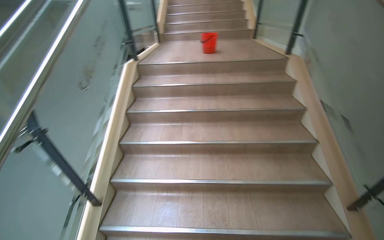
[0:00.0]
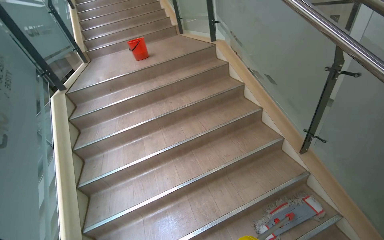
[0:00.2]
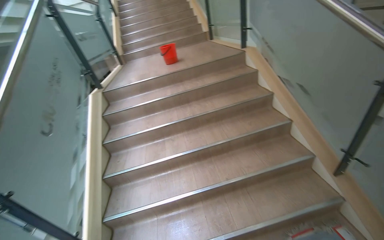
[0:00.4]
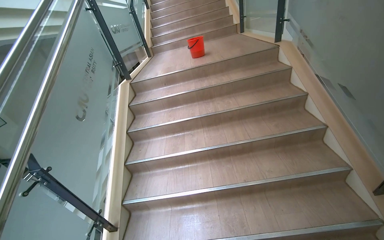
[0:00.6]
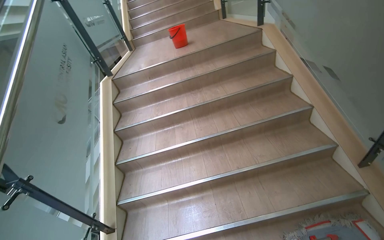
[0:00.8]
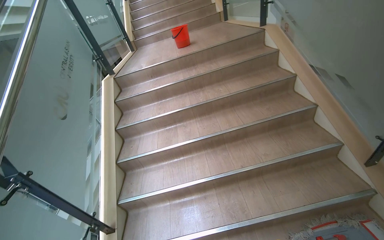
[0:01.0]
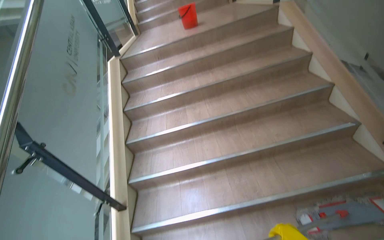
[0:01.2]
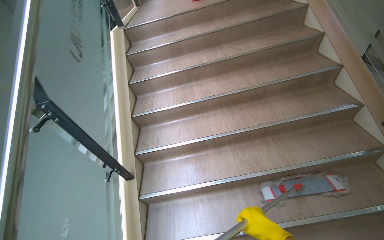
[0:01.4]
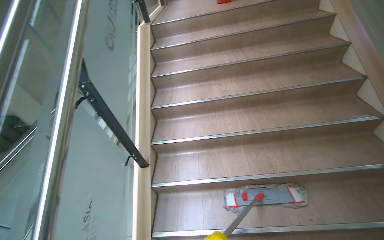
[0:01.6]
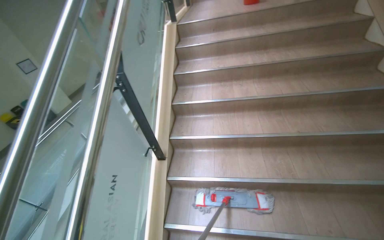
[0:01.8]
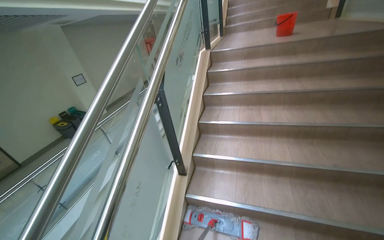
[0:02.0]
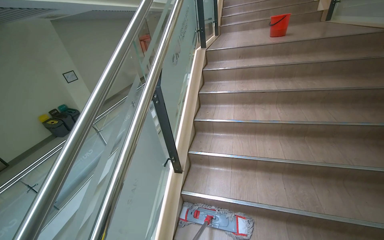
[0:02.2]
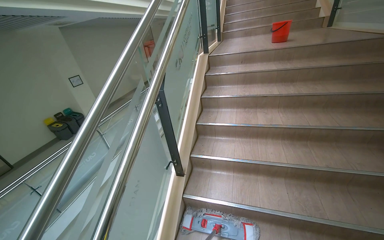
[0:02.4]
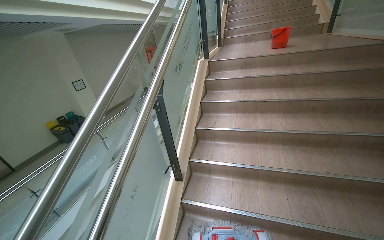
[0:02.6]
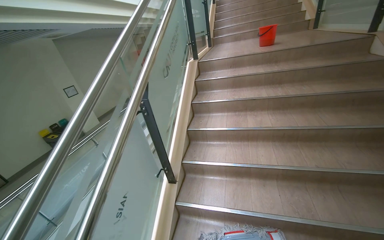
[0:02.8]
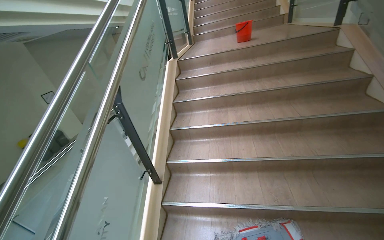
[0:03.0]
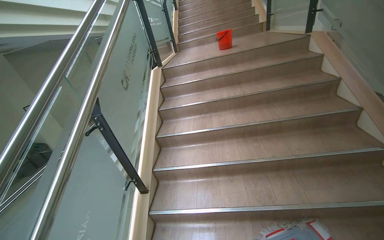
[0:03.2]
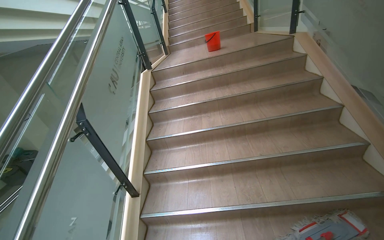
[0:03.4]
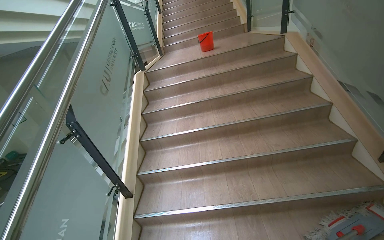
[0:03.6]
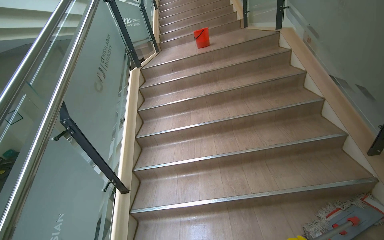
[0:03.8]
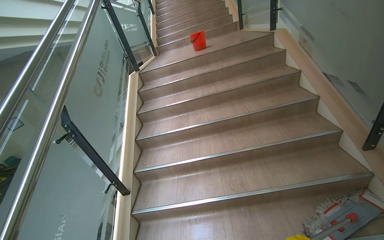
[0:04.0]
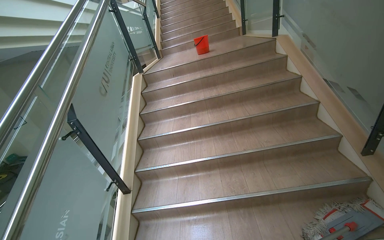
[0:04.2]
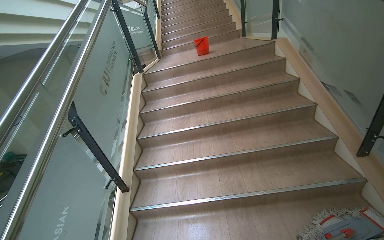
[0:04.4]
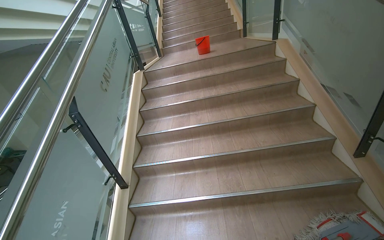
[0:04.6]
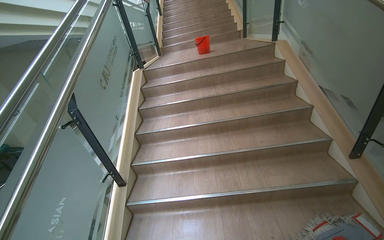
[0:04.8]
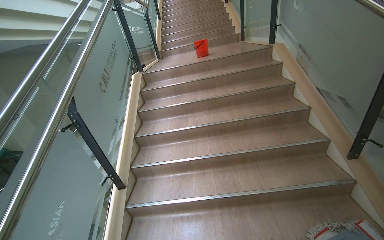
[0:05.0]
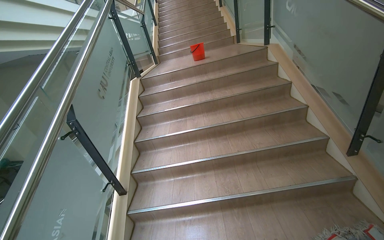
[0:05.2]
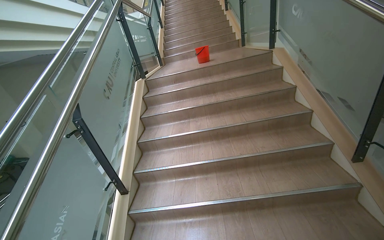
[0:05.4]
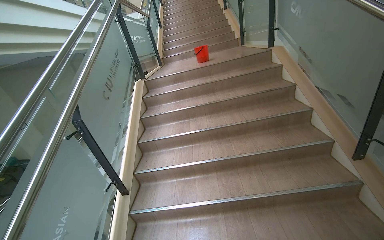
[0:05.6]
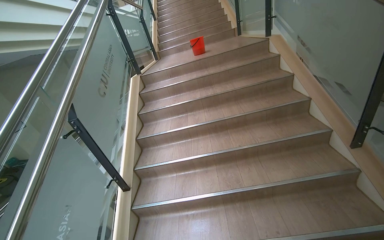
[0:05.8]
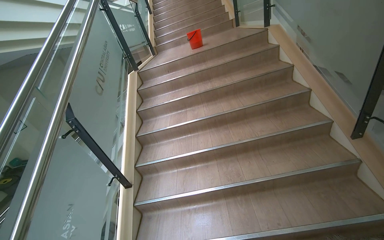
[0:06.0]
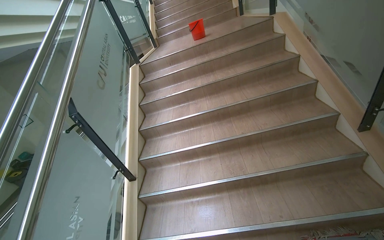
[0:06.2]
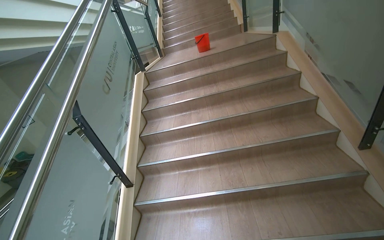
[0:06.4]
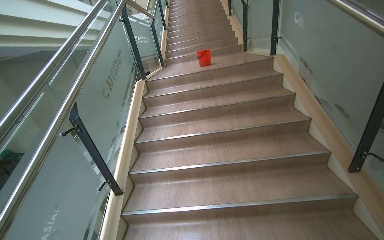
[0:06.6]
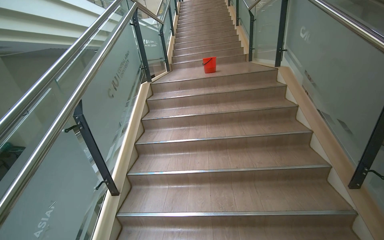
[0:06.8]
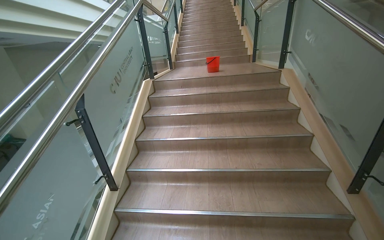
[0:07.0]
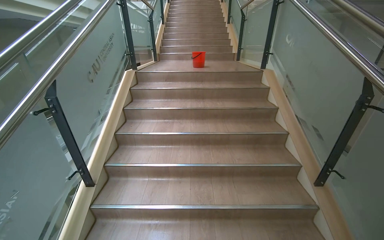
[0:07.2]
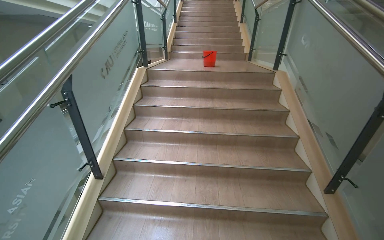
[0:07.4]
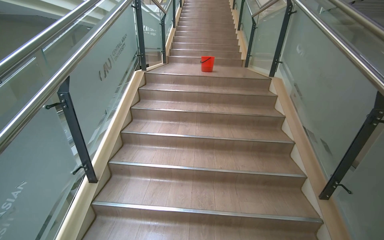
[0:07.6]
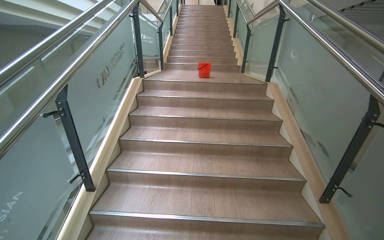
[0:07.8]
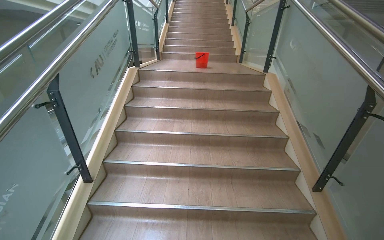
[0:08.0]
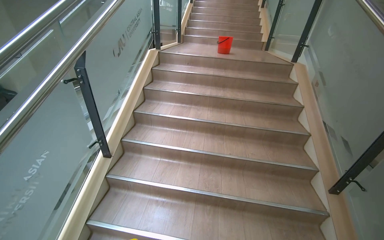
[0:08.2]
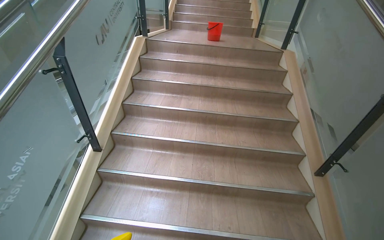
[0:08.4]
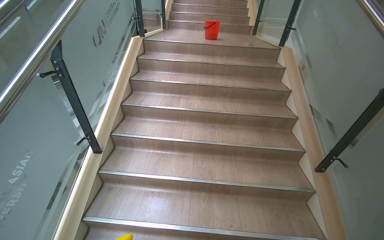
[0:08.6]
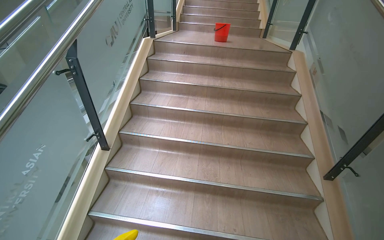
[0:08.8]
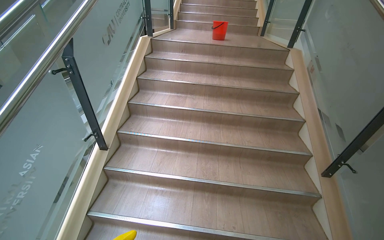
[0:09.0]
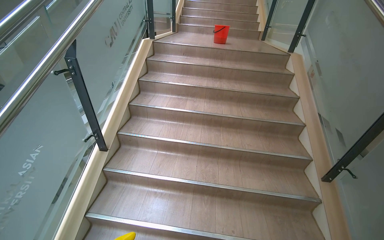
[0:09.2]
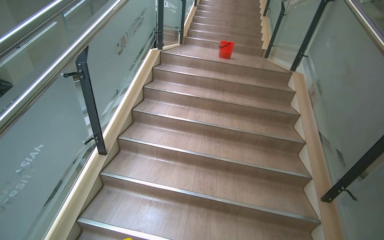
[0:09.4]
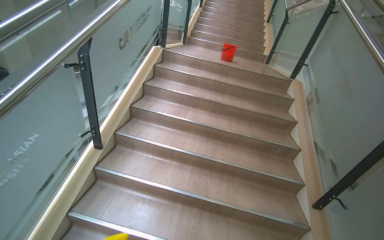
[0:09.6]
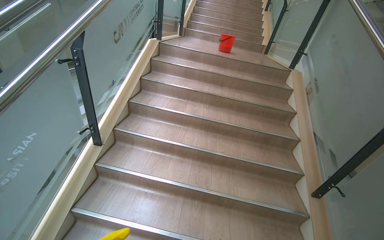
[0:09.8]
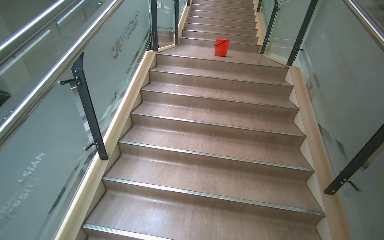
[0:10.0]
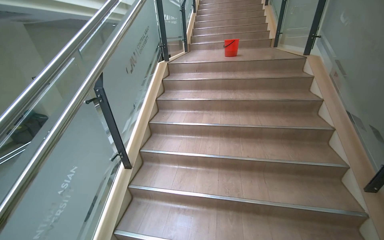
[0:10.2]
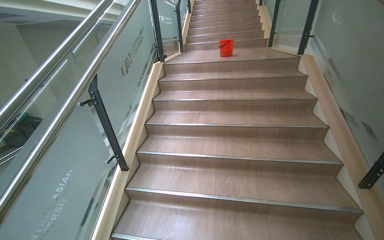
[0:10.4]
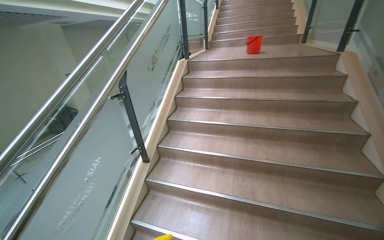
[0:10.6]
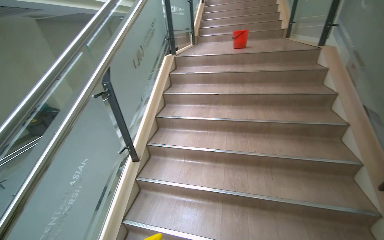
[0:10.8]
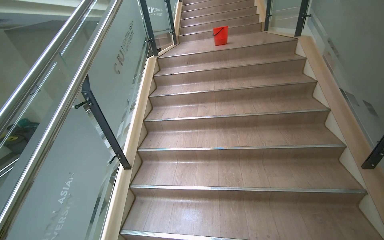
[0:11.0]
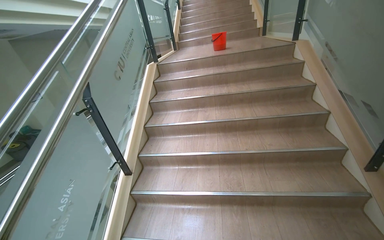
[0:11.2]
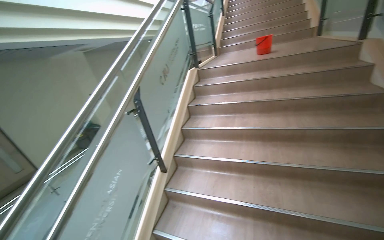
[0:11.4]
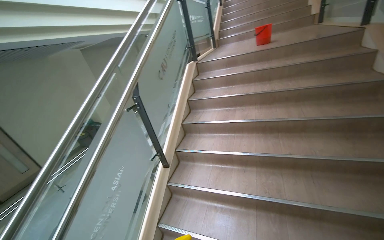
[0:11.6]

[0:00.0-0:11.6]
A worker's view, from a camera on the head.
Job: mopping floor.
The whole recording: Mopping stairs. The worker mops the stairs, moving upwards step by step.
0:01.4 to 0:02.8: The head rotates about 20 degrees to the left.

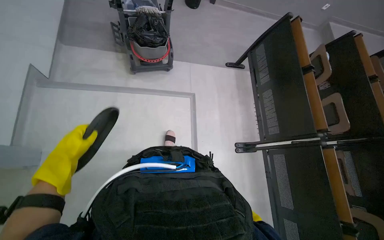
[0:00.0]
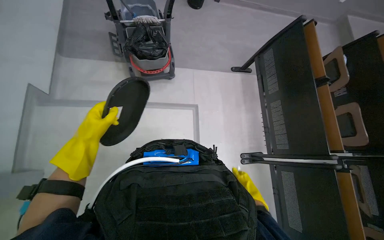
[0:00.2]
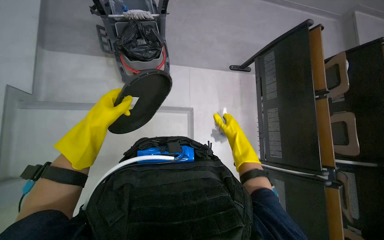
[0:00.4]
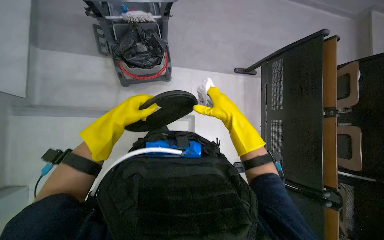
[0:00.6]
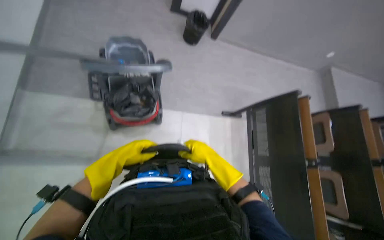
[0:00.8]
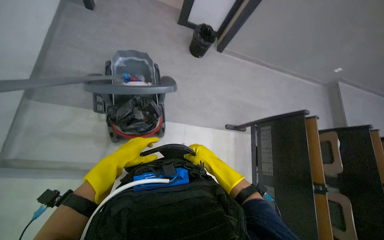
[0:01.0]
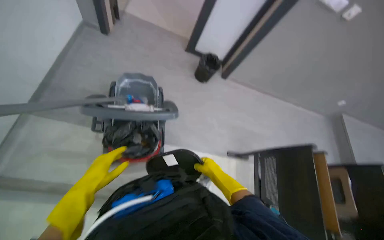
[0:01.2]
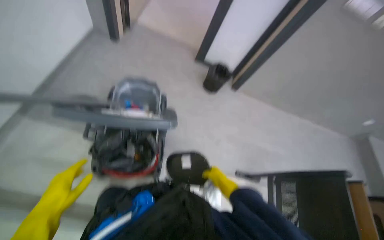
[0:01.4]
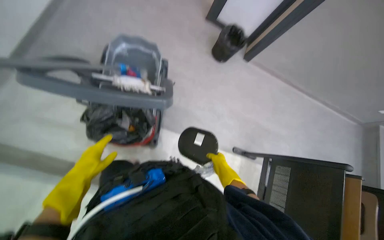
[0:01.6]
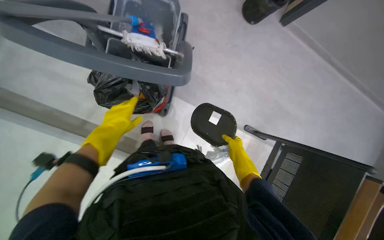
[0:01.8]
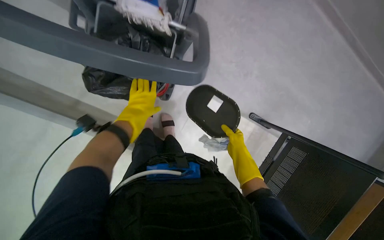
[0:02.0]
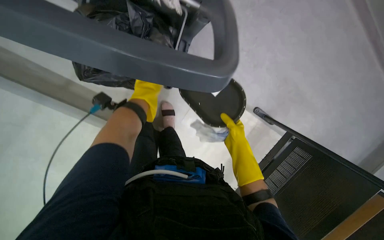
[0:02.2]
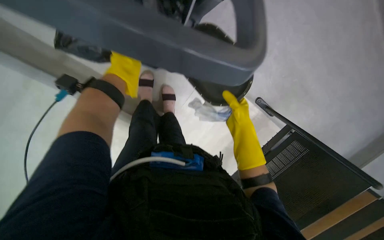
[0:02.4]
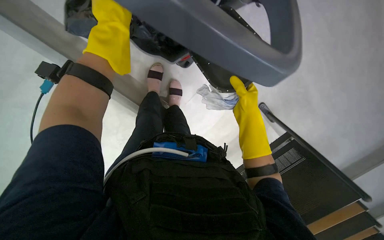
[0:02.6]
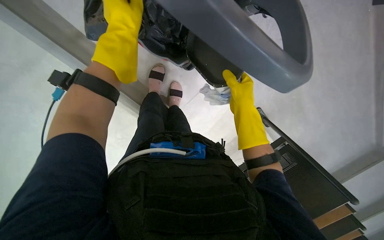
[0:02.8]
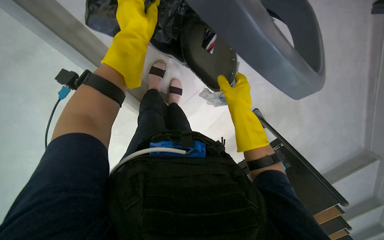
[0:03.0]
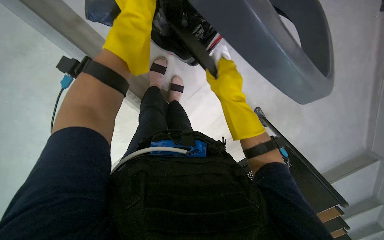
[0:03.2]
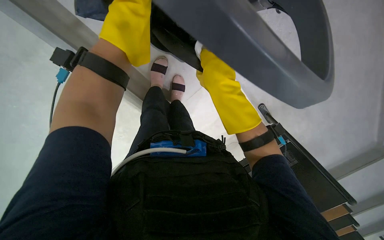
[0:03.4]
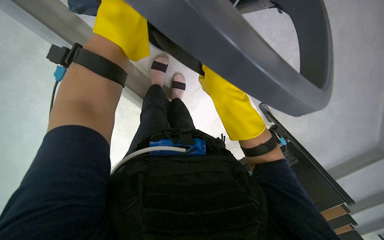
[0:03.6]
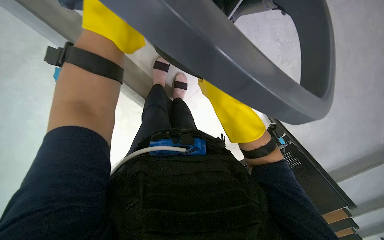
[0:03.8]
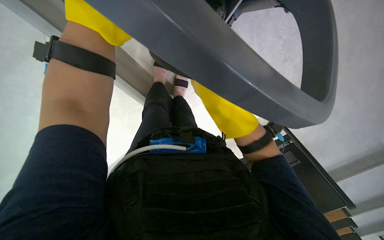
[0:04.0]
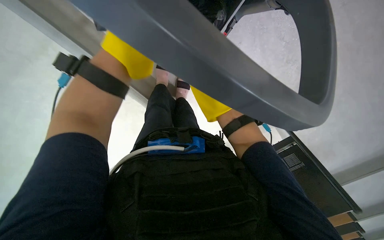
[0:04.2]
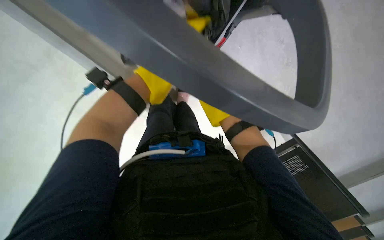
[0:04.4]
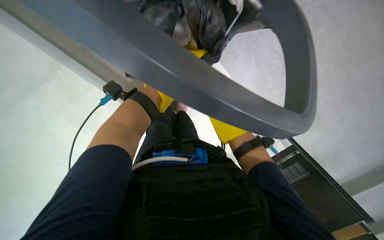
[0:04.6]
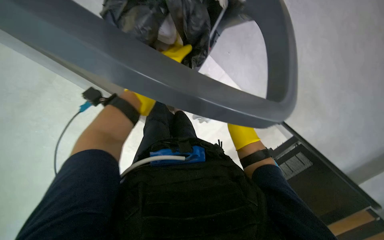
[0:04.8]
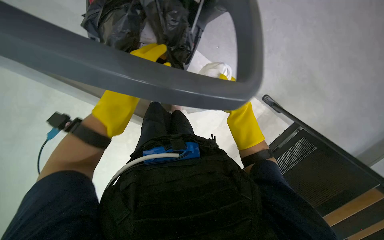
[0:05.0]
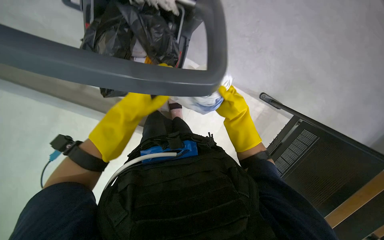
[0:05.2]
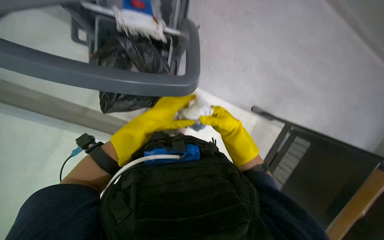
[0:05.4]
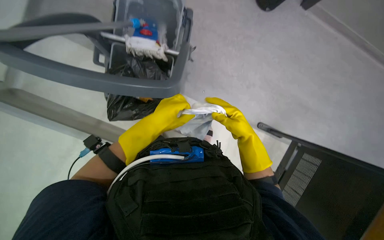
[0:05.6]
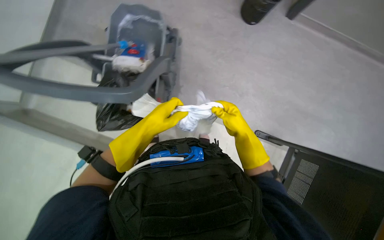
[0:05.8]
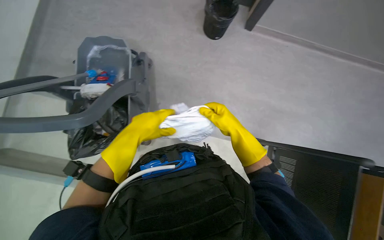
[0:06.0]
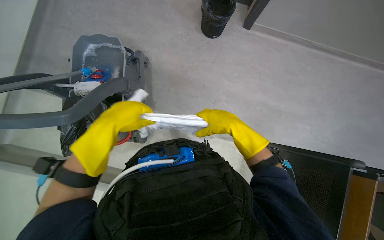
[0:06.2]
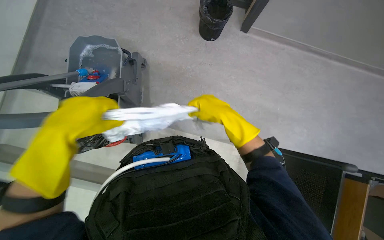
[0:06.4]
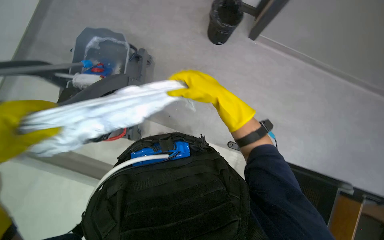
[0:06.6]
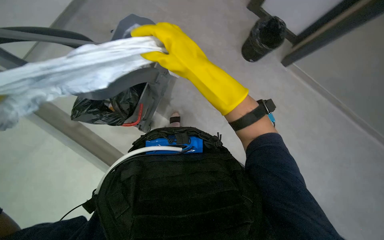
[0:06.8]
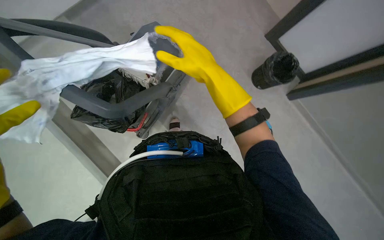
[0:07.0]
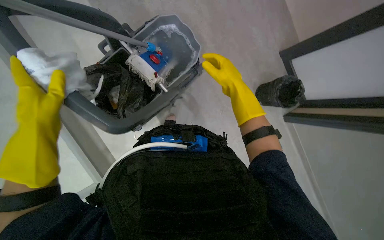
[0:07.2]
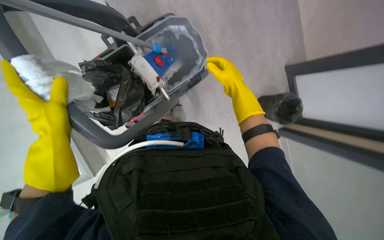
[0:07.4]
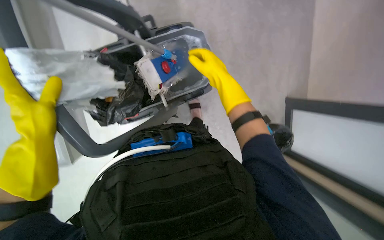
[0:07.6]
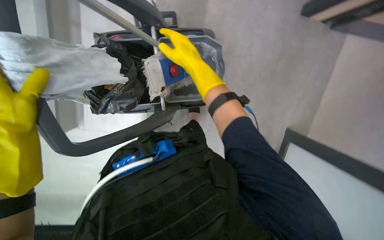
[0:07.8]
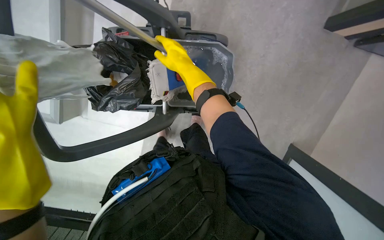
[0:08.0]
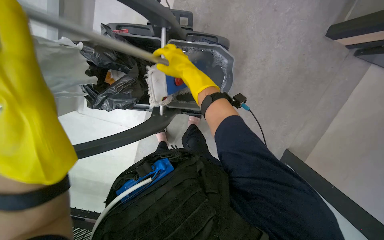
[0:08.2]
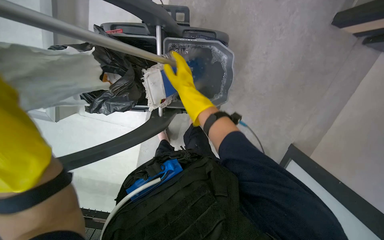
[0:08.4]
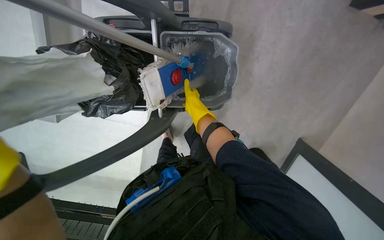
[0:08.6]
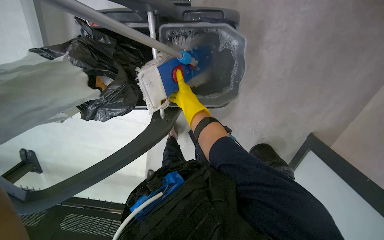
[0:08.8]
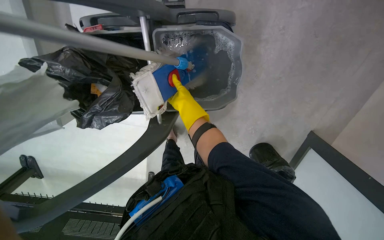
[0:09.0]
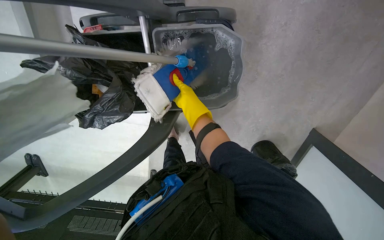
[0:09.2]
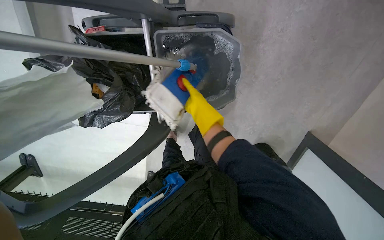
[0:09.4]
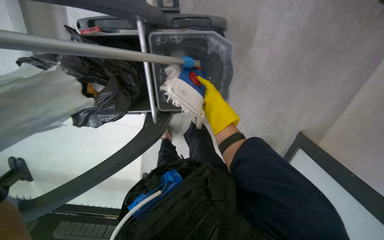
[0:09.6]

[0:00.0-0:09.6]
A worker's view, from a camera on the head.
Job: preparing cleaning supplies.
The whole recording: Preparing mop for mopping. The worker prepares the mop by changing and wetting the mop head.
0:00.0 to 0:01.6: The head travels about 80 cm.
0:01.6 to 0:03.2: The view tilts roughly 35 degrees downward. The scene rotates clockwise by about 30 degrees.
0:03.2 to 0:04.8: The right hand heads farther from the camera, down the picture and to the right, covering about 20 cm.
0:04.8 to 0:06.4: The head travels to the right, roughly 50 cm. The view tilts approximately 30 degrees upward. The scene rotates counterclockwise by some 25 degrees.
0:06.4 to 0:08.0: The scene rotates clockwise by some 70 degrees.
0:08.0 to 0:09.6: The right hand moves to the right and down the picture, about 15 cm, and reaches some 25 cm farther from the camera, then returns.
